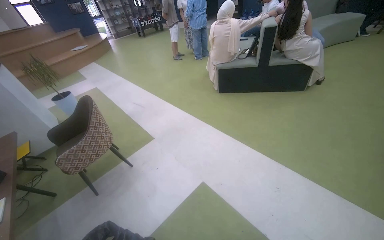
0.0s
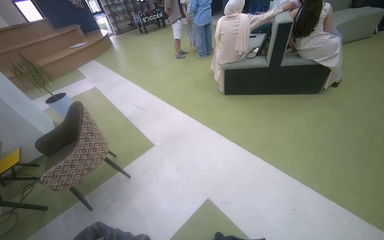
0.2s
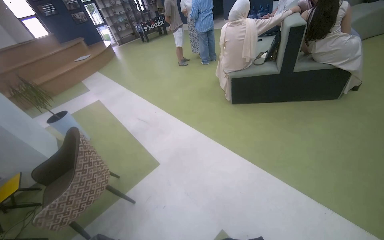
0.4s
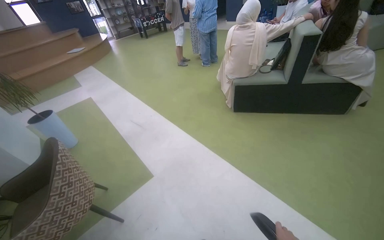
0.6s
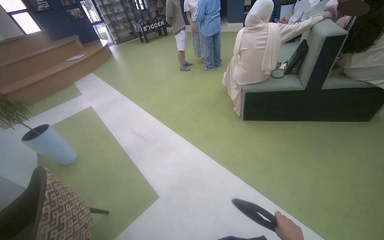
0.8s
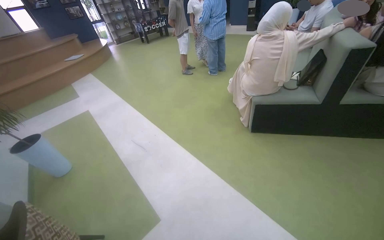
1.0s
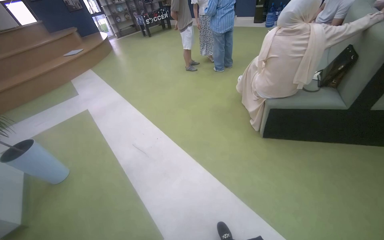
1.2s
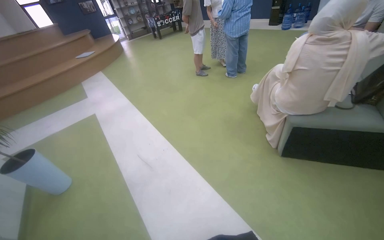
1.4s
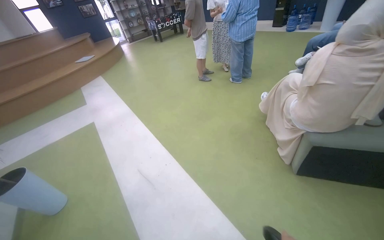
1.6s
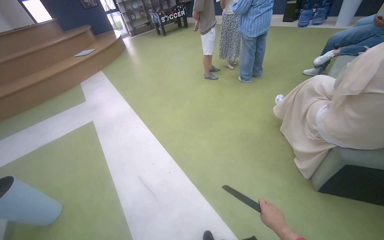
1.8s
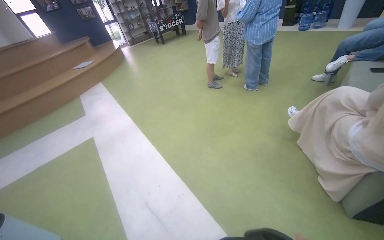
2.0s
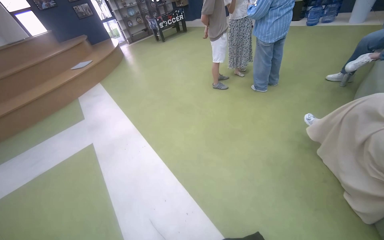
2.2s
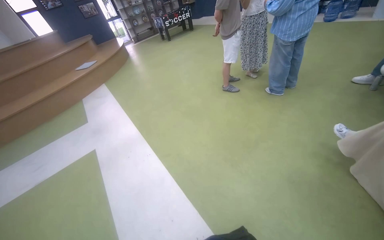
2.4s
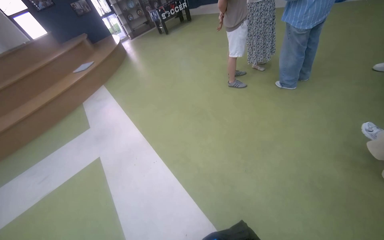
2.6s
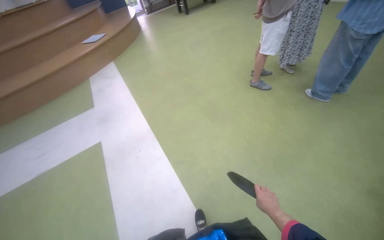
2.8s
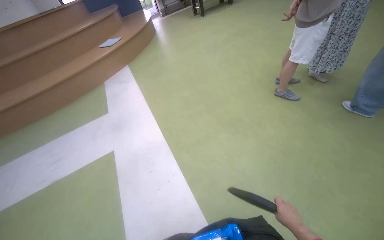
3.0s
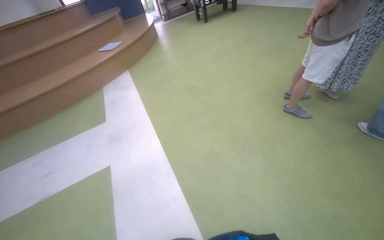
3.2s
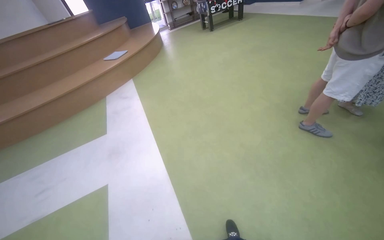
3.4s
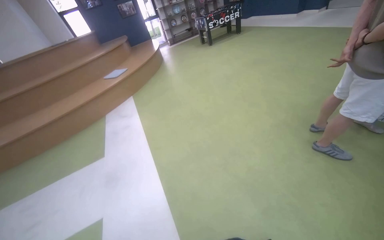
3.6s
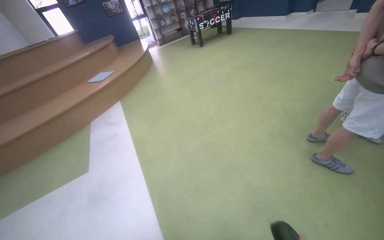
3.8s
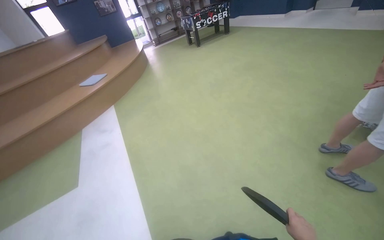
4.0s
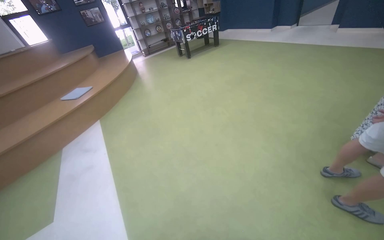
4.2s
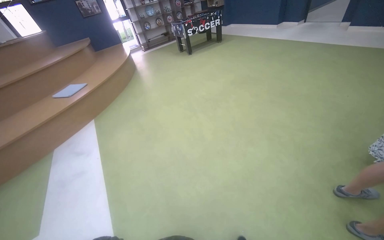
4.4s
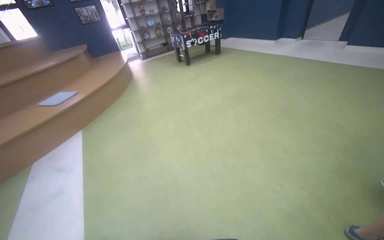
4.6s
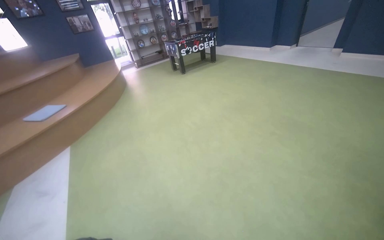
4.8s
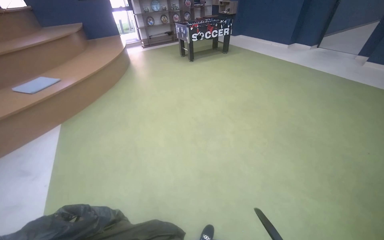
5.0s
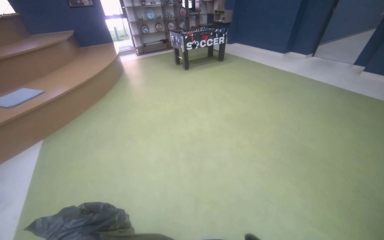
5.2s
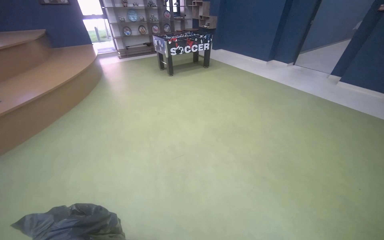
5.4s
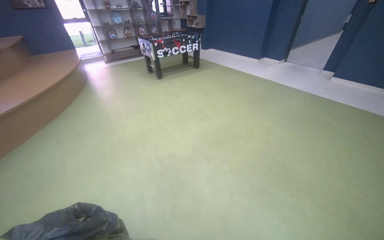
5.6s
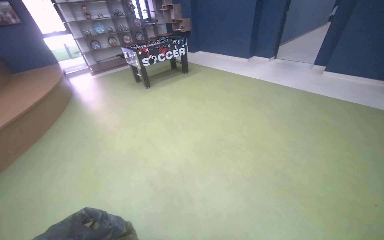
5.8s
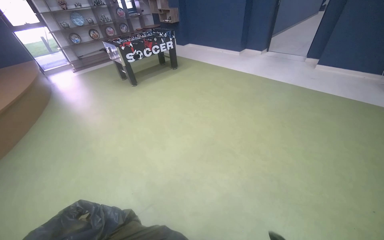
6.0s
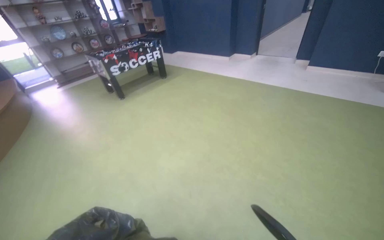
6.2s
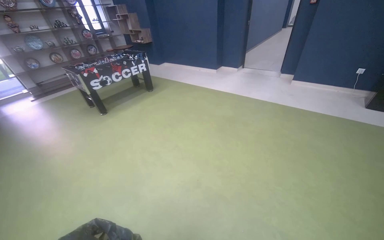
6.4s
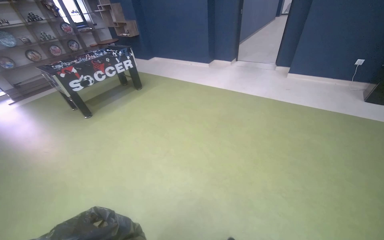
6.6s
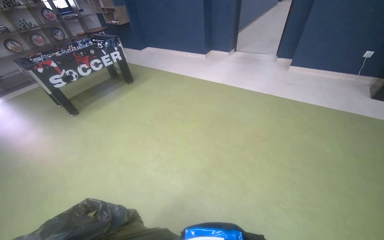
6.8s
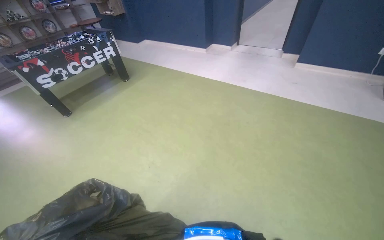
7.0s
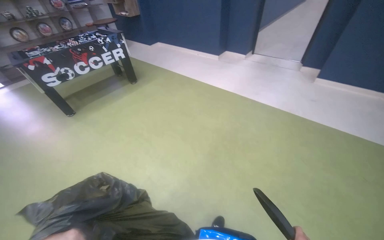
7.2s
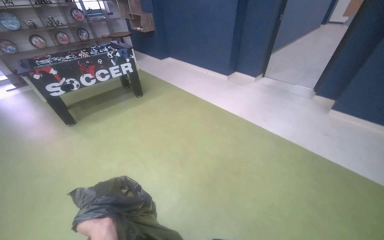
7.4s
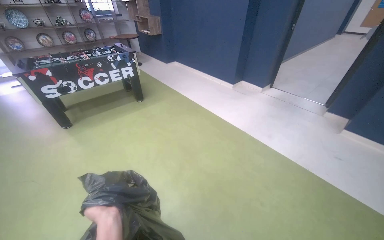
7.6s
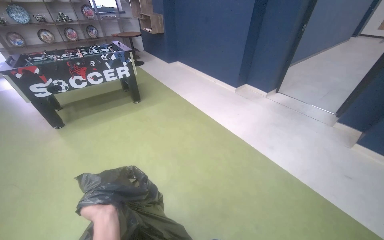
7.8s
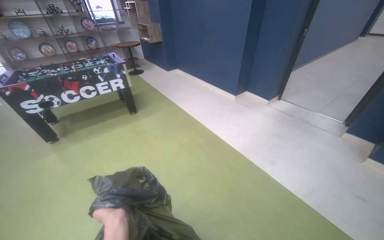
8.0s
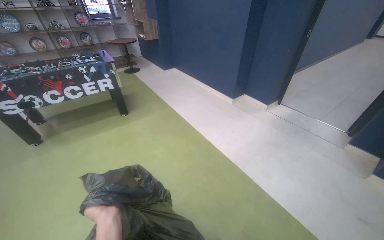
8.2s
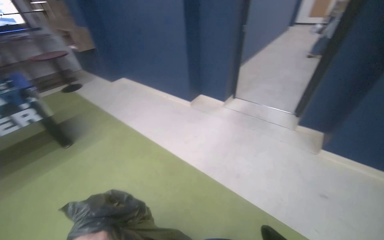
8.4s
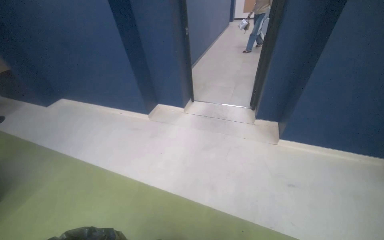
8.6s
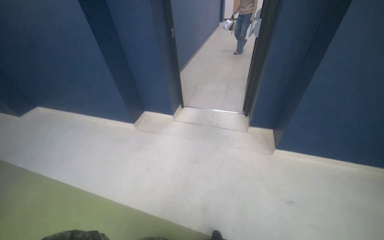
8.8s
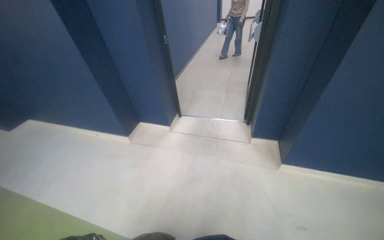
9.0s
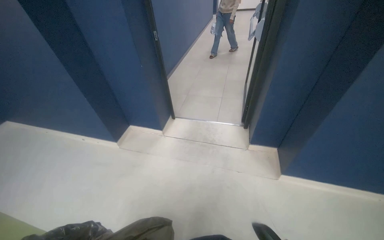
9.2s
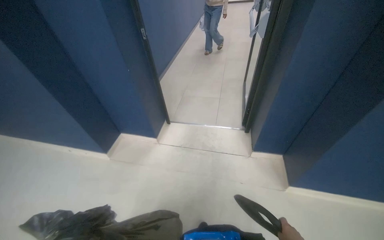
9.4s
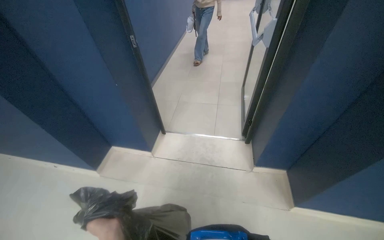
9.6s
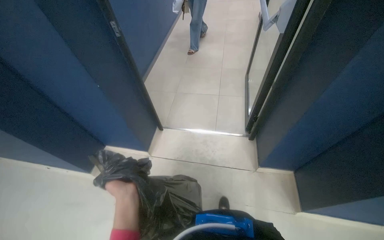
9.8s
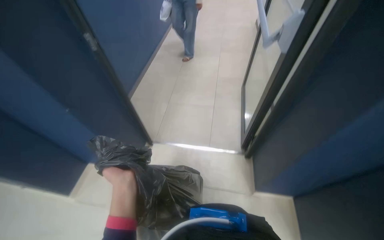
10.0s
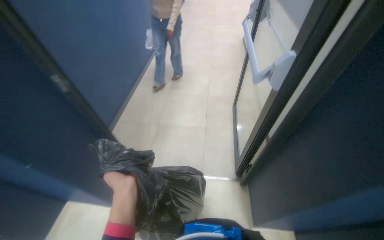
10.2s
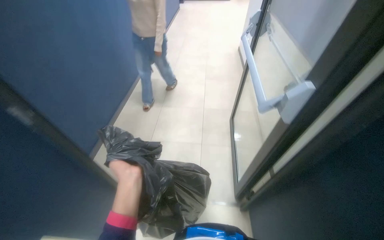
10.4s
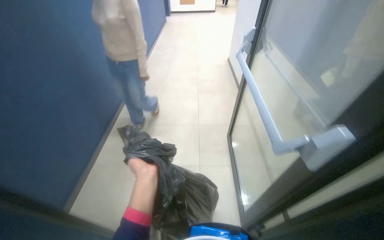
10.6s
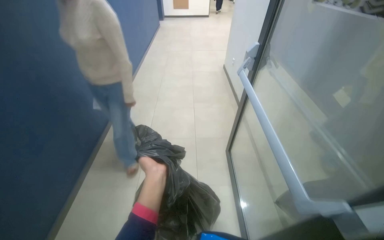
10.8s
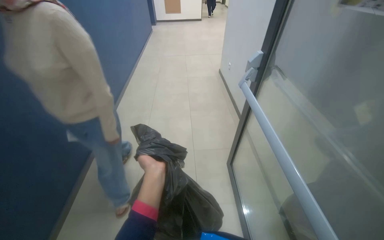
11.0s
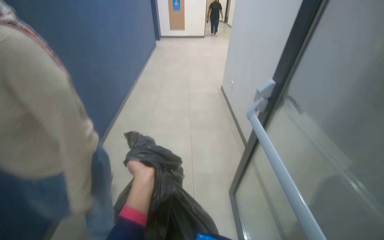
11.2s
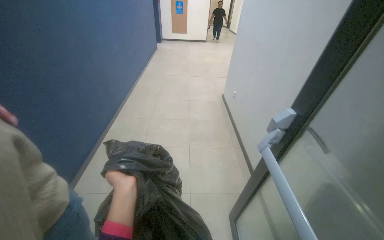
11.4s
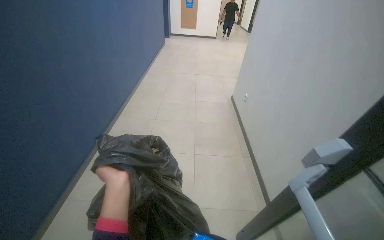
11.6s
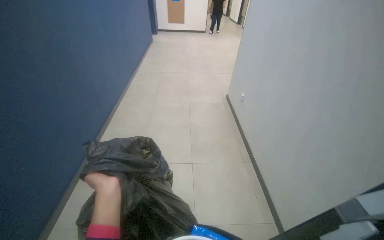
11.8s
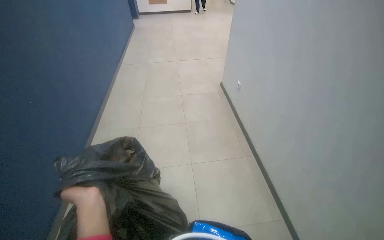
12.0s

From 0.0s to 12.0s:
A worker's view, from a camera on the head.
Job: managing trash.
The whole recording: Transporting trash and items. The worker carries a trash bag and other items, moving through the building, opening doors, and descending stairs.
From 0.0s to 1.6s: The camera travels roughly 1.5 m.
From 1.6s to 3.0s: The head travels some 1.5 m.
From 3.0s to 4.4s: The camera is carried some 1.5 m.
From 4.4s to 6.0s: The wearer moves some 1.5 m.
From 6.0s to 7.6s: The camera travels roughly 1.5 m.
From 7.6s to 9.0s: The wearer moves approximately 1.5 m. The wearer's head swings roughly 35 degrees to the right.
From 9.0s to 10.4s: The camera travels about 1.5 m.
From 10.4s to 12.0s: The camera travels approximately 1 m.

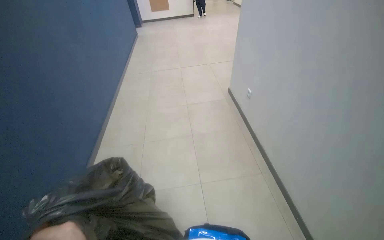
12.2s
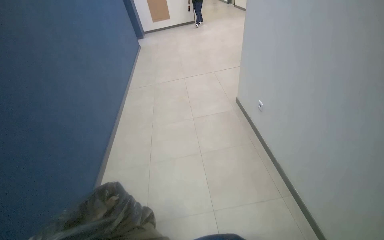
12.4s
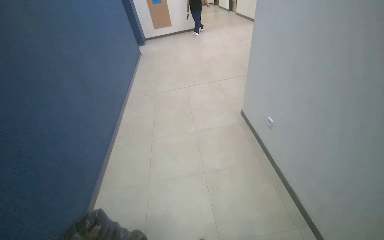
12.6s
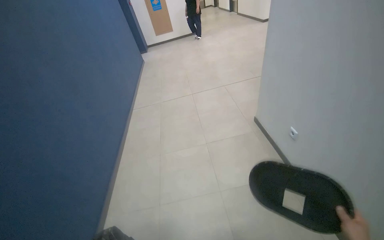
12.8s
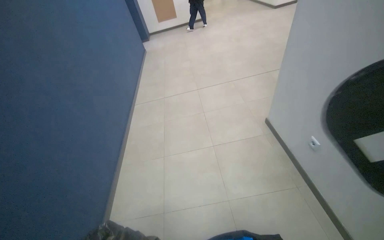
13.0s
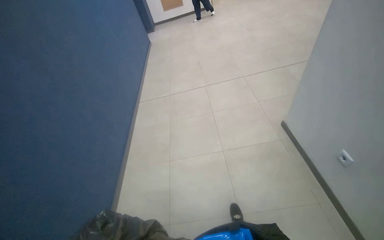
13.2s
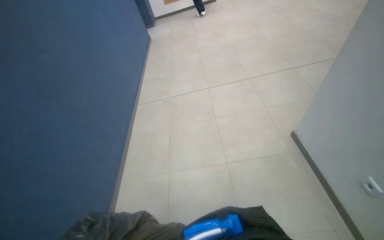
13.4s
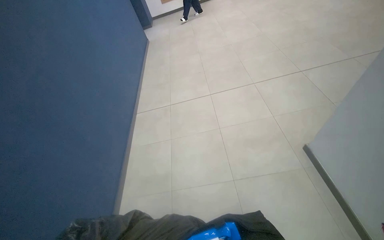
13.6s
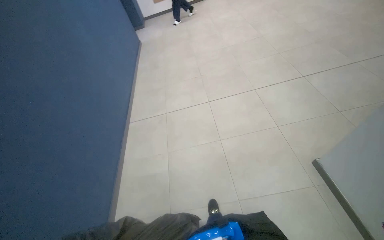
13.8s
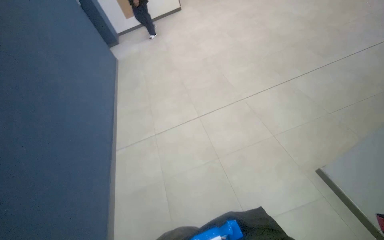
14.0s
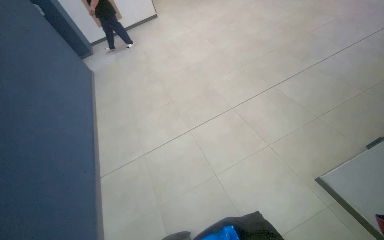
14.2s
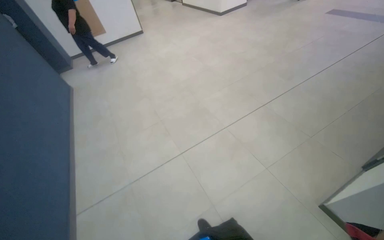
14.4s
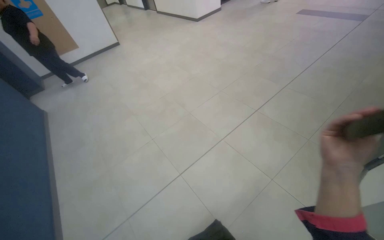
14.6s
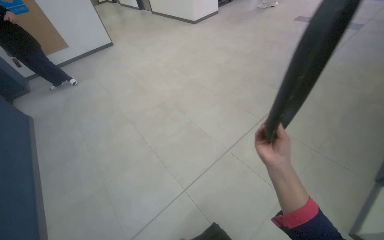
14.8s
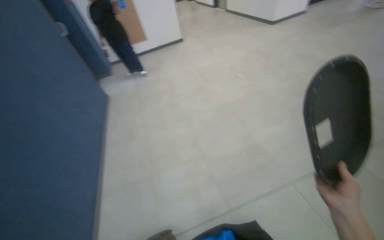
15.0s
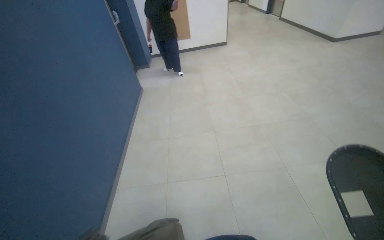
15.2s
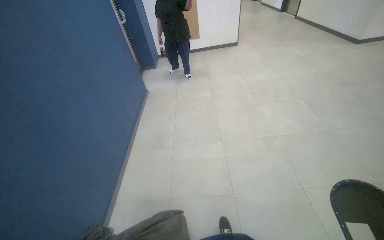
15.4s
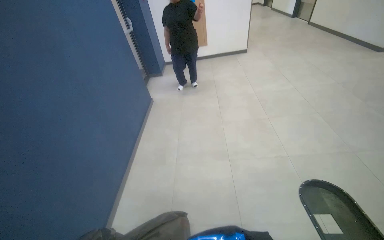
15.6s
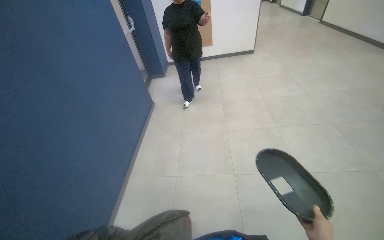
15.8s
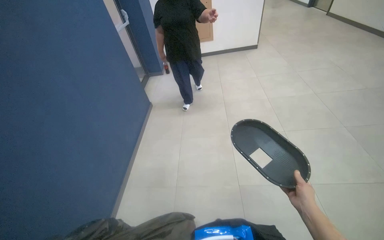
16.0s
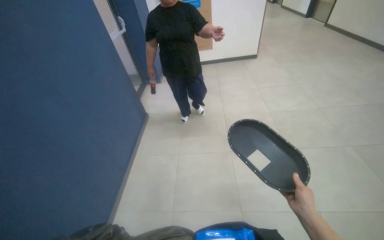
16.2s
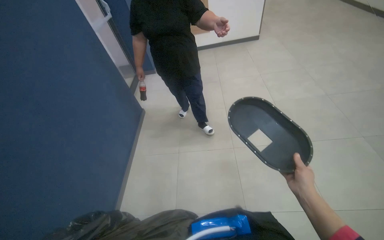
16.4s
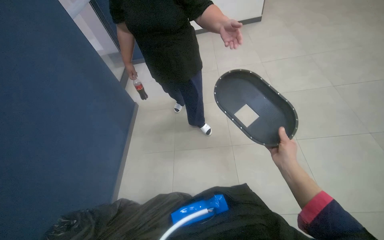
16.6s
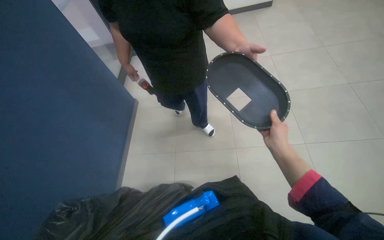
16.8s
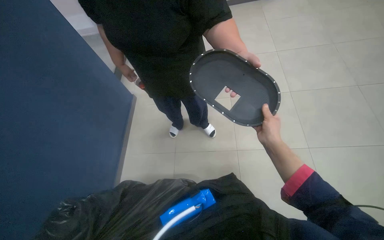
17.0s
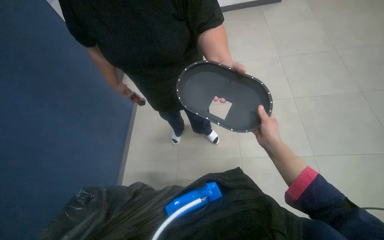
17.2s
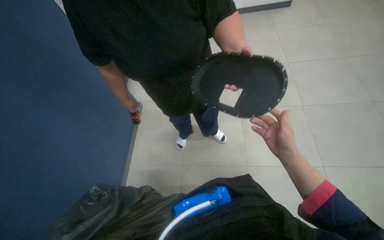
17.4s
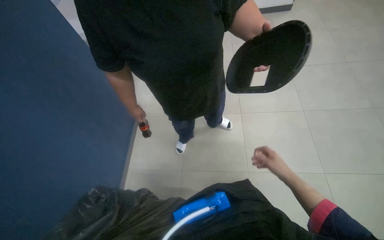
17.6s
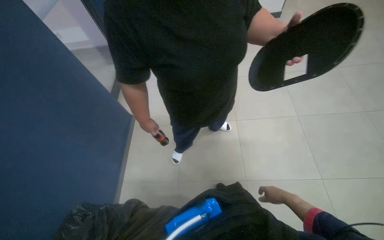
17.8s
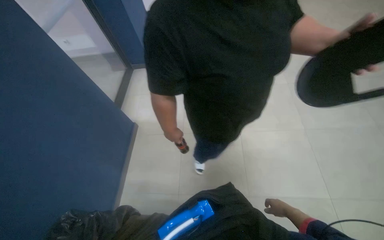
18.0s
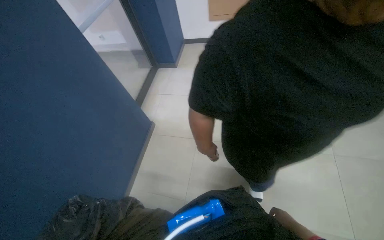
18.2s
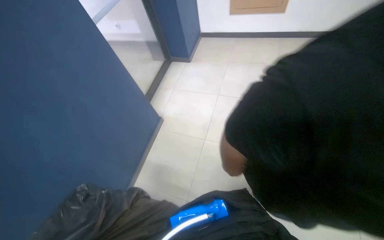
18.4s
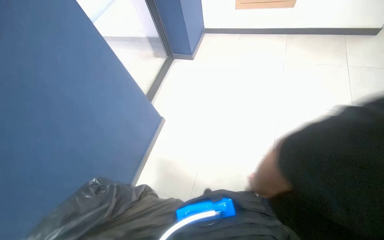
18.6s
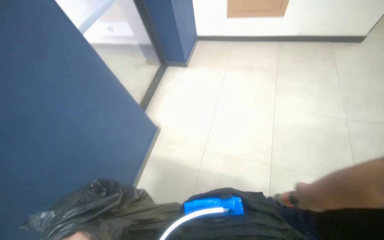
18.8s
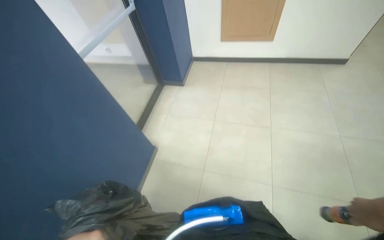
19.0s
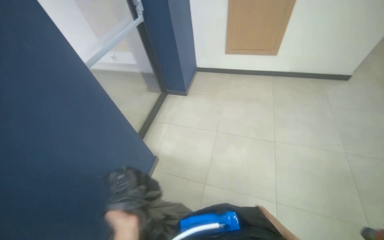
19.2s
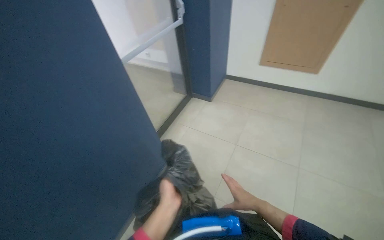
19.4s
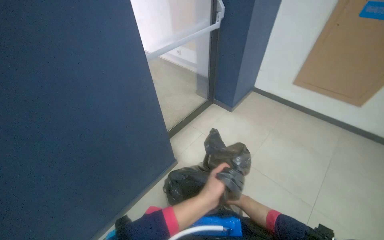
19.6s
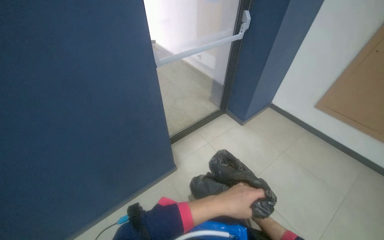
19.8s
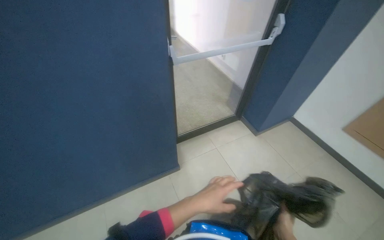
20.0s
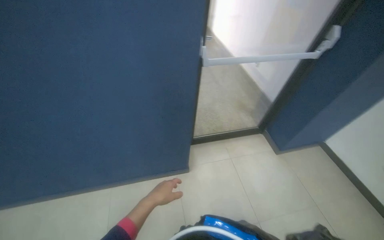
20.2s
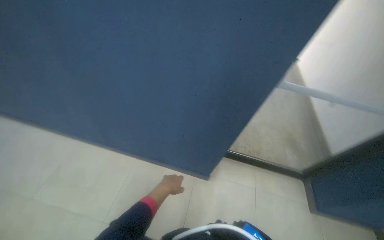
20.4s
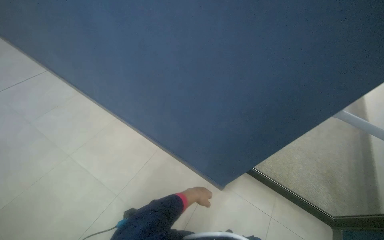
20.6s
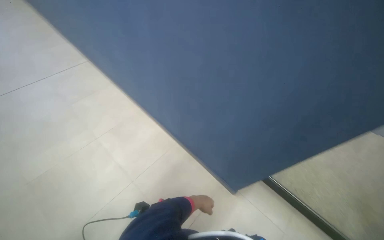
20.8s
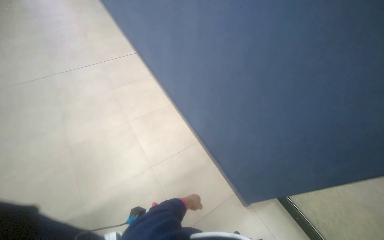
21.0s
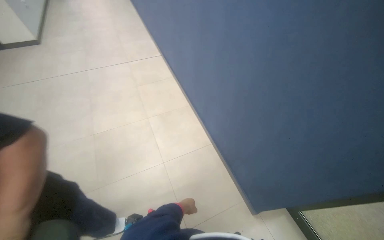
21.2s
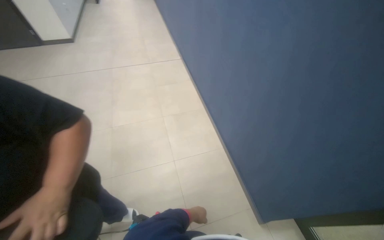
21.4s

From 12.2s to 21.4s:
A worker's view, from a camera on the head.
Job: managing trash.
The whole recording: Transporting trash and items. The worker carries a trash bag and other items, moving through the building, opening doors, and descending stairs.
From 12.2s to 13.8s: The head travels about 1 m.
From 13.8s to 15.2s: The camera is carried some 1.5 m.
From 15.2s to 16.8s: The camera is carried approximately 90 cm.
From 18.4s to 19.8s: The head turns to the left by some 40 degrees. The view tilts some 15 degrees upward.
From 19.8s to 21.4s: The head rotates about 90 degrees to the left.
